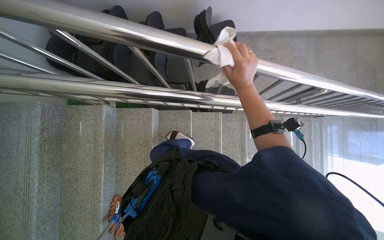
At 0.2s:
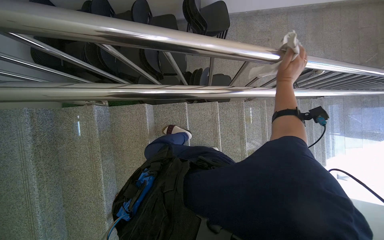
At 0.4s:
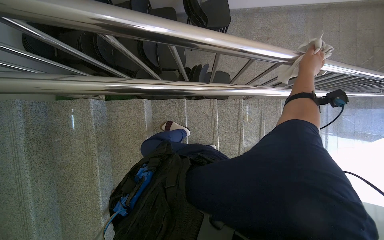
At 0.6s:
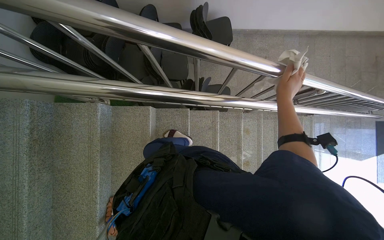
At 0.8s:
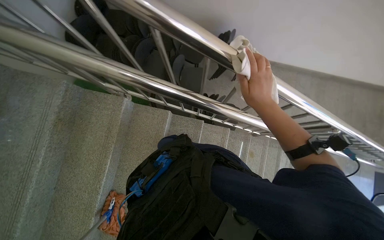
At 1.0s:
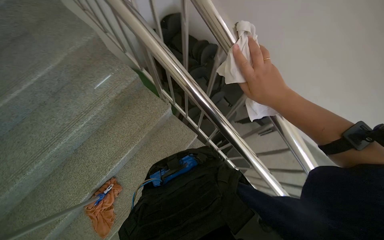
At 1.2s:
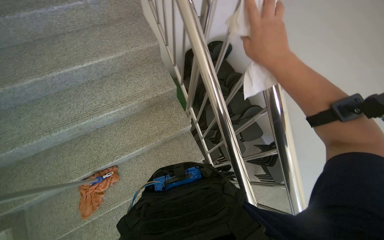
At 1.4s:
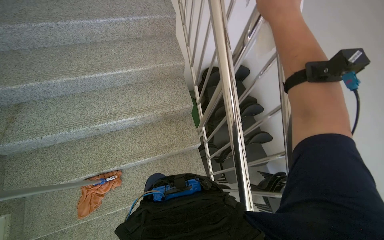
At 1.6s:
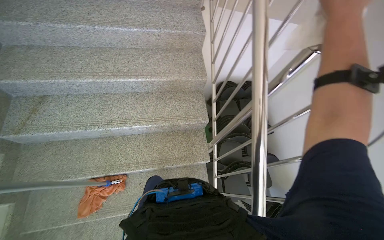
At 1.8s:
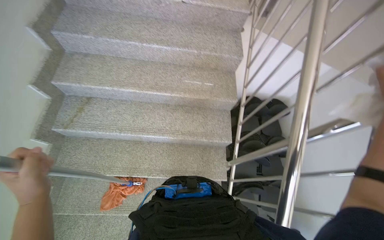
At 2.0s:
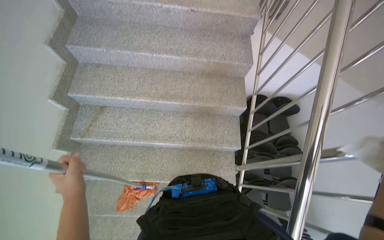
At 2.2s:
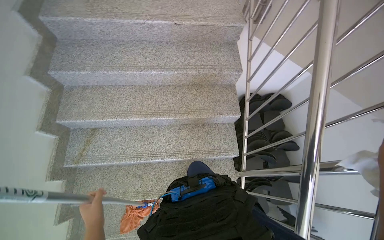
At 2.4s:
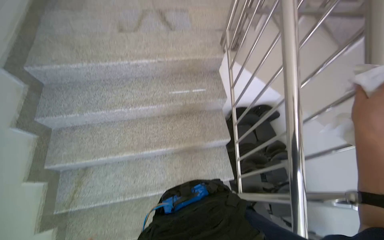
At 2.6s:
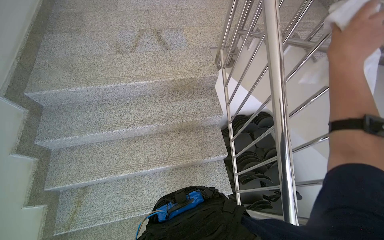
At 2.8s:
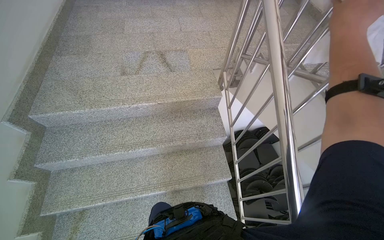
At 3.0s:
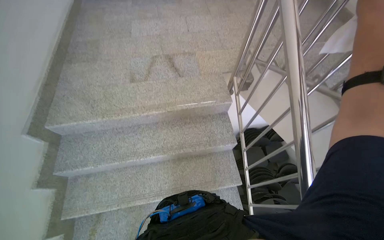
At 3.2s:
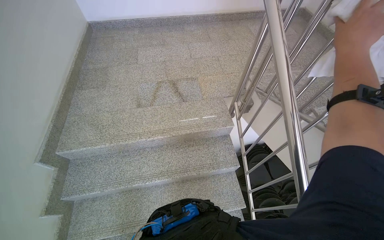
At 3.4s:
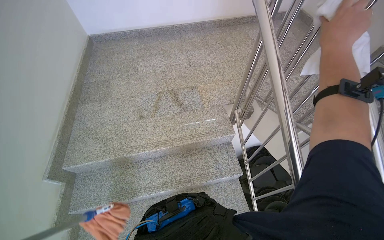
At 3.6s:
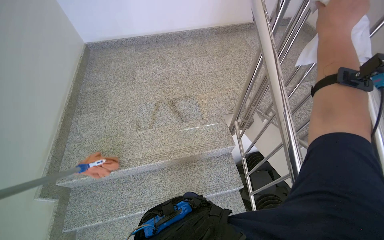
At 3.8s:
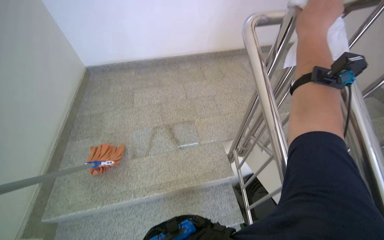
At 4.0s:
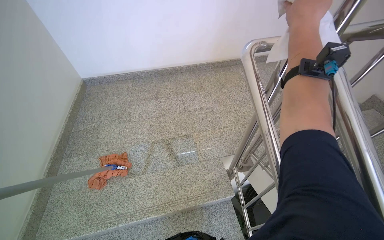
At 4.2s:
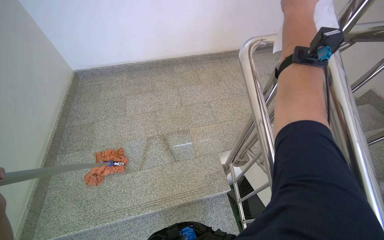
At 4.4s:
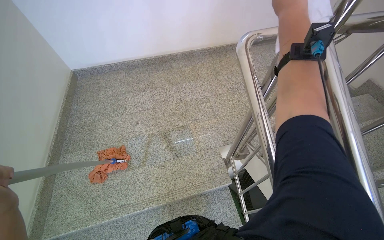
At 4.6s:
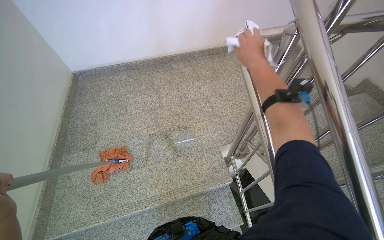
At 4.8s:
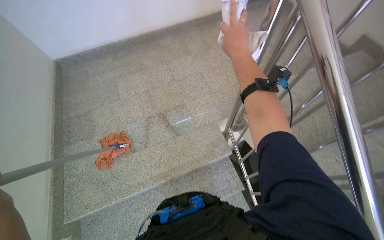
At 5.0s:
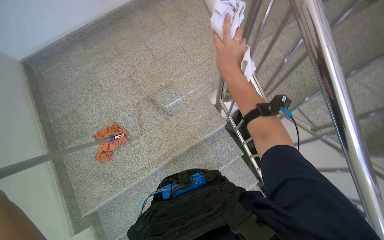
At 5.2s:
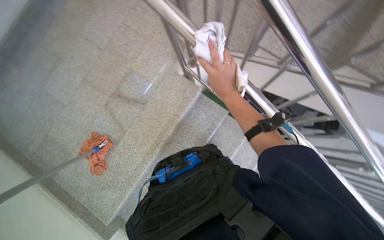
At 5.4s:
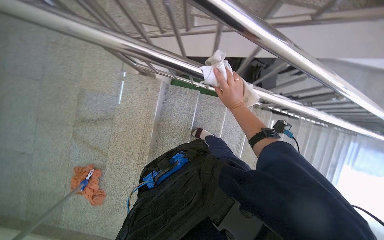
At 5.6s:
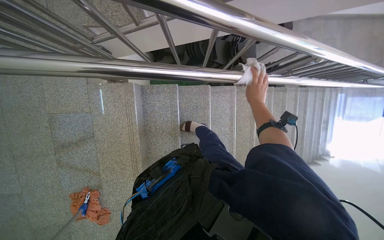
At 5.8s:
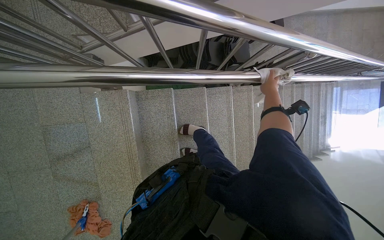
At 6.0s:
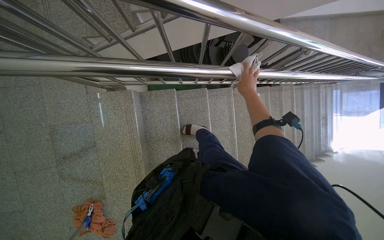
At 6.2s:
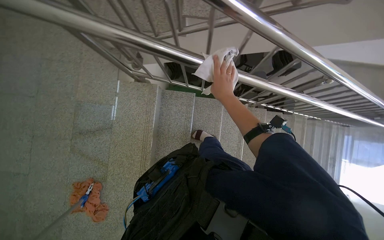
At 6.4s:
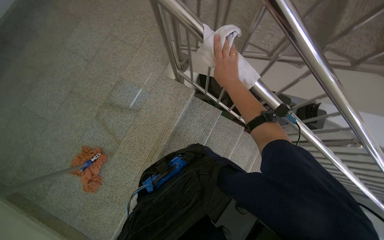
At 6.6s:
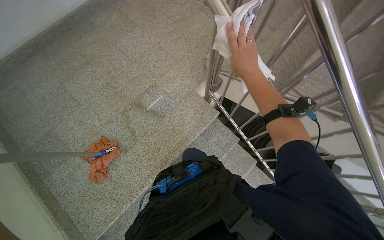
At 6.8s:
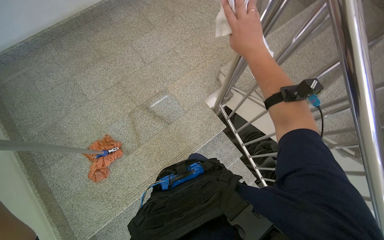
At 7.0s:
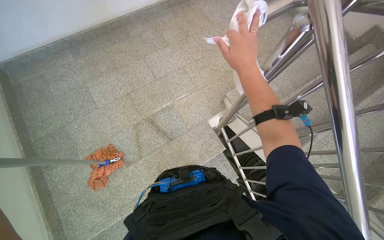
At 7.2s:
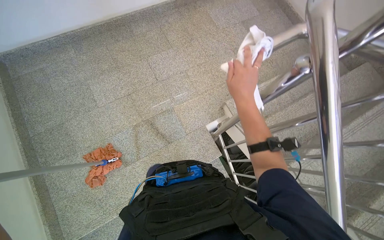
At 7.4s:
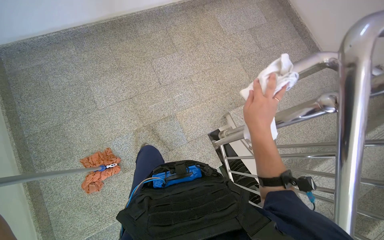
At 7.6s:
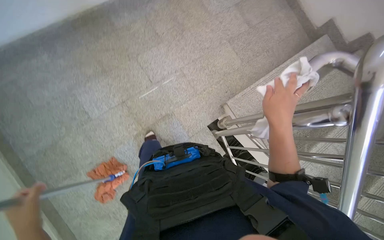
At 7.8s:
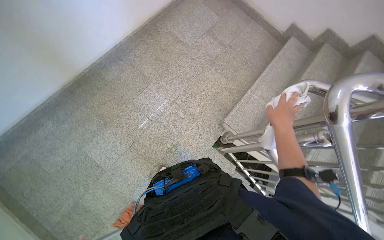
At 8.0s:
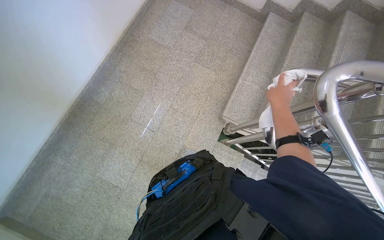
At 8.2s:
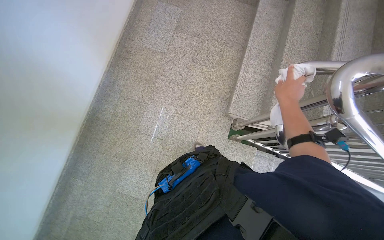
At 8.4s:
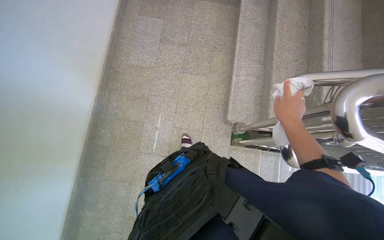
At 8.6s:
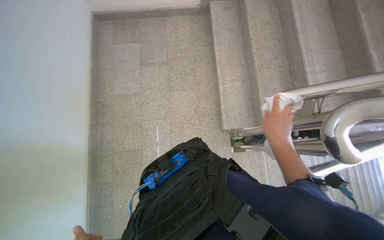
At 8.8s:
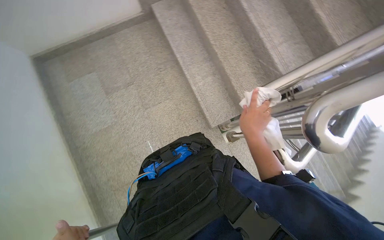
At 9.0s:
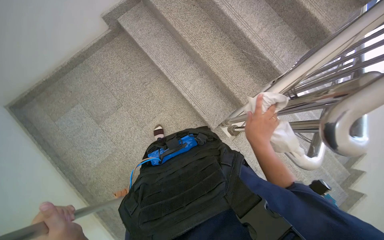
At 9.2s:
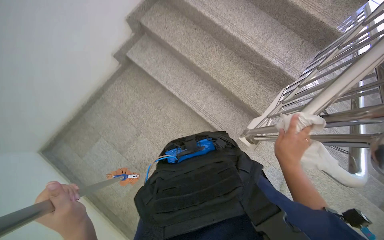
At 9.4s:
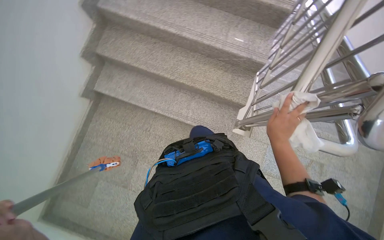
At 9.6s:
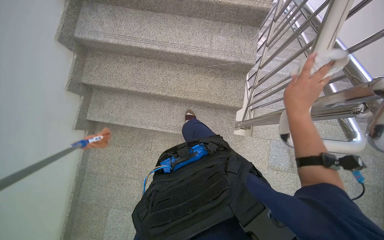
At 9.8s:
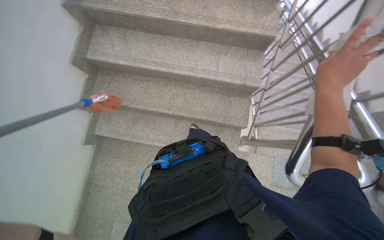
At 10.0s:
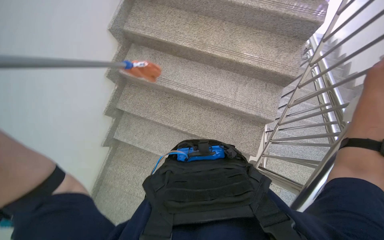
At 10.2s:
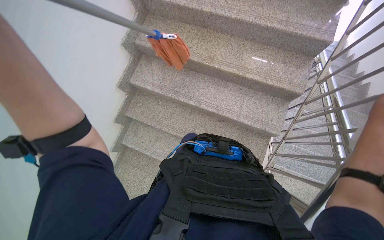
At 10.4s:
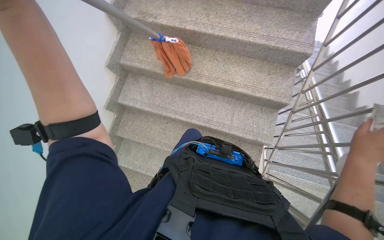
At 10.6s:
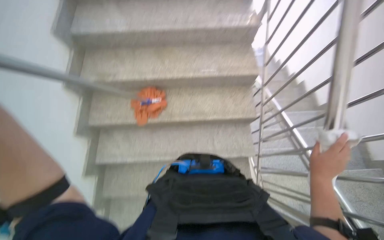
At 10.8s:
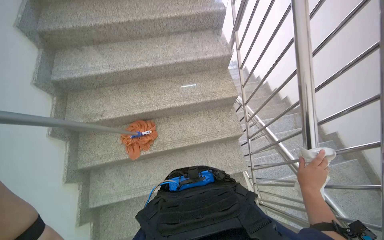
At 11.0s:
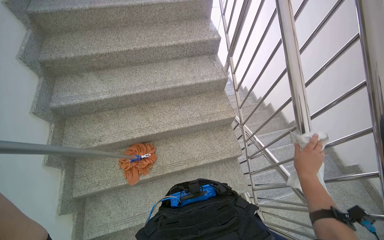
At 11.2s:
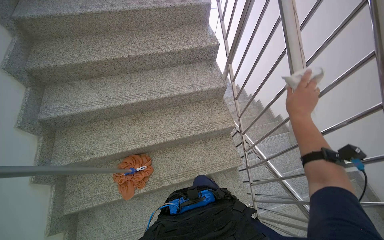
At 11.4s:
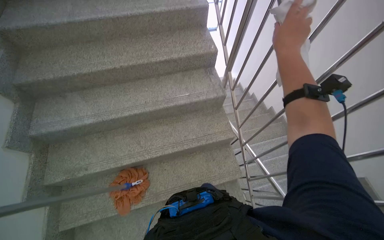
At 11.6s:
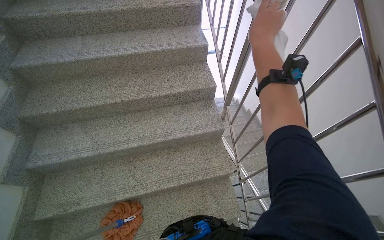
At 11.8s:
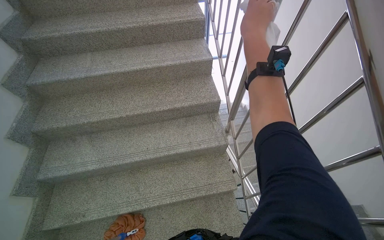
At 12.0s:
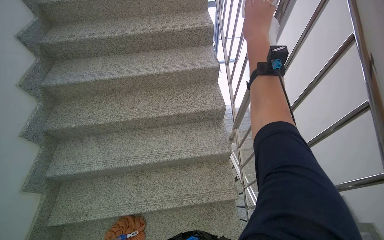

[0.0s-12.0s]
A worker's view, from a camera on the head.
Job: wiping surfaces.
The whole recording: Wiping metal handrail. The worker wipes the metal handrail on the stairs with a cloth.
0.0s to 1.6s: The camera is carried about 60 cm. The view tilts some 25 degrees upward. The scene rotates clockwise by about 80 degrees.
1.6s to 3.0s: The camera is carried some 80 cm.
3.0s to 4.4s: The wearer moves about 60 cm.
4.4s to 6.0s: The head turns to the right by roughly 85 degrees. The camera pitches downward, by roughly 35 degrees.
6.0s to 7.6s: The camera is carried about 80 cm. The scene turns about 65 degrees clockwise in the picture.
7.6s to 9.0s: The head travels approximately 70 cm. Everything in view rotates roughly 95 degrees counterclockwise.
9.0s to 10.4s: The wearer moves roughly 50 cm. The view tilts roughly 15 degrees upward. The scene turns some 30 degrees counterclockwise in the picture.
10.4s to 12.0s: The head travels roughly 80 cm. The view tilts approximately 25 degrees upward.

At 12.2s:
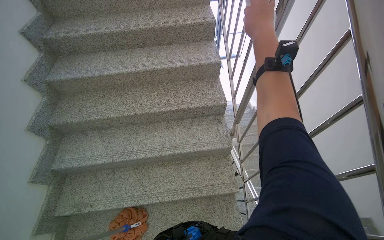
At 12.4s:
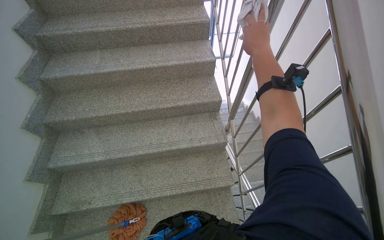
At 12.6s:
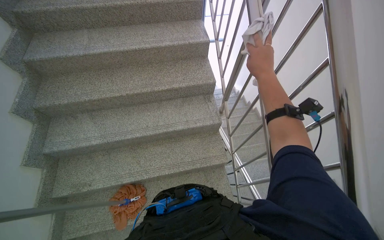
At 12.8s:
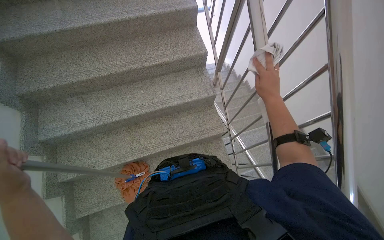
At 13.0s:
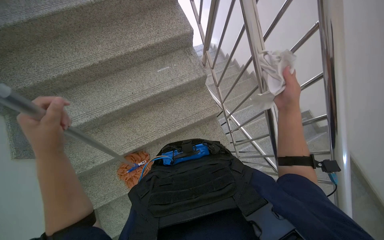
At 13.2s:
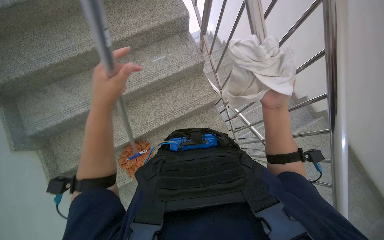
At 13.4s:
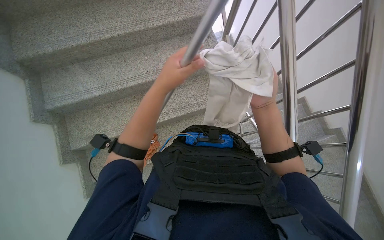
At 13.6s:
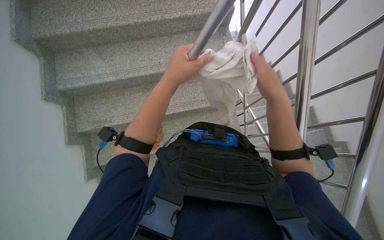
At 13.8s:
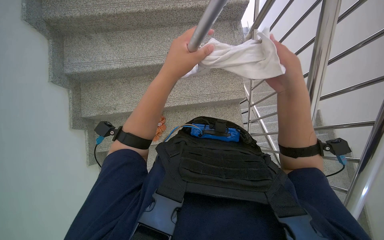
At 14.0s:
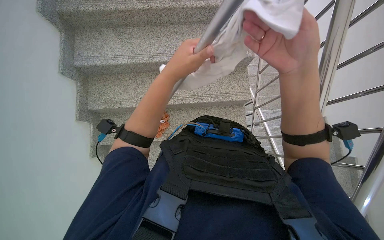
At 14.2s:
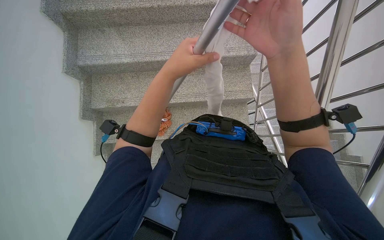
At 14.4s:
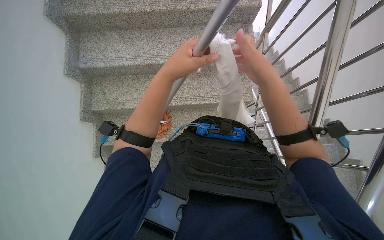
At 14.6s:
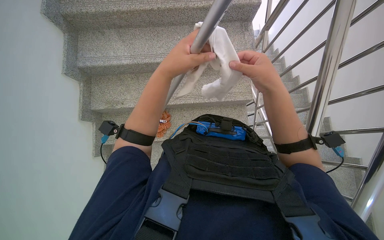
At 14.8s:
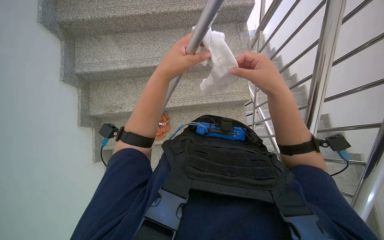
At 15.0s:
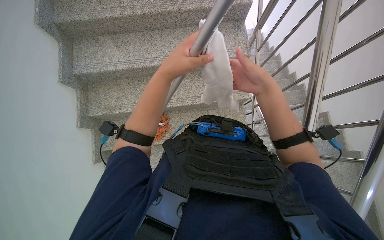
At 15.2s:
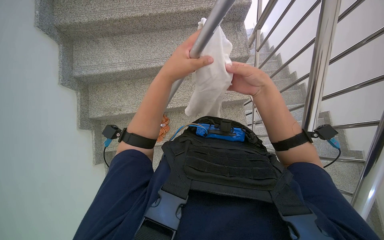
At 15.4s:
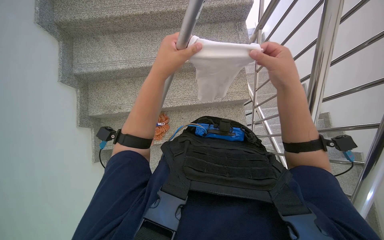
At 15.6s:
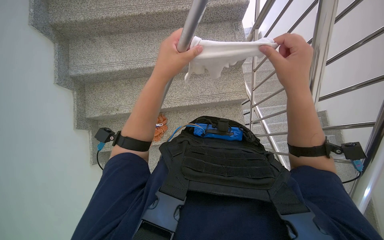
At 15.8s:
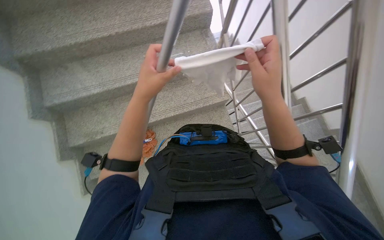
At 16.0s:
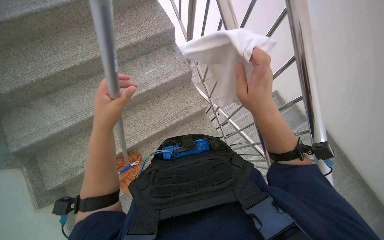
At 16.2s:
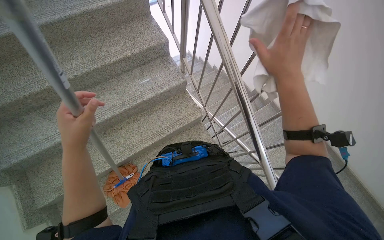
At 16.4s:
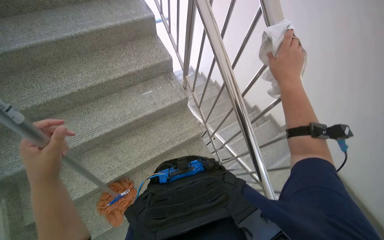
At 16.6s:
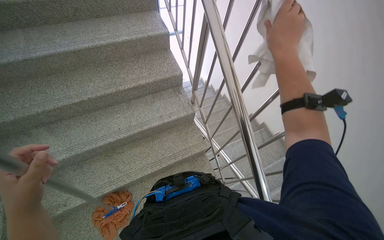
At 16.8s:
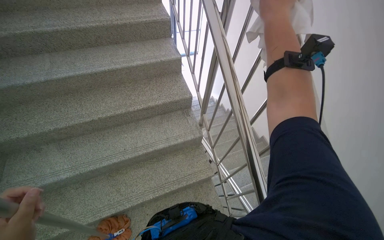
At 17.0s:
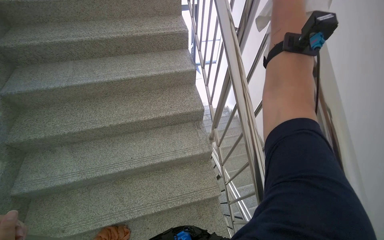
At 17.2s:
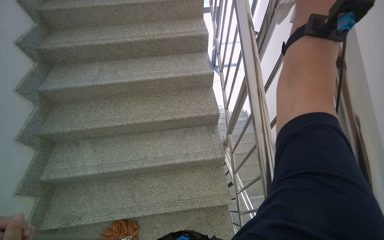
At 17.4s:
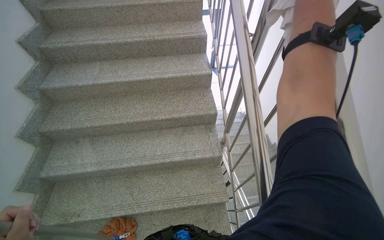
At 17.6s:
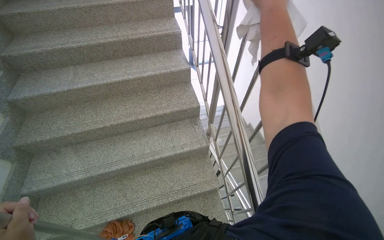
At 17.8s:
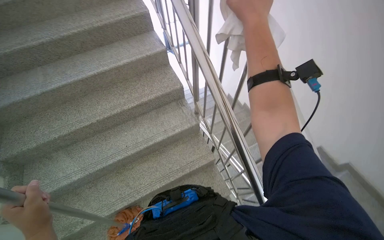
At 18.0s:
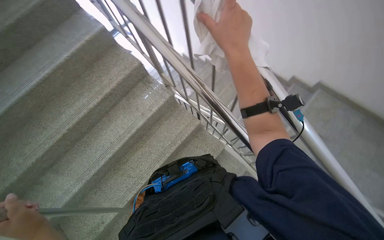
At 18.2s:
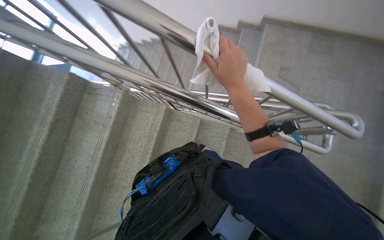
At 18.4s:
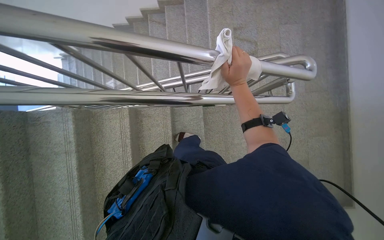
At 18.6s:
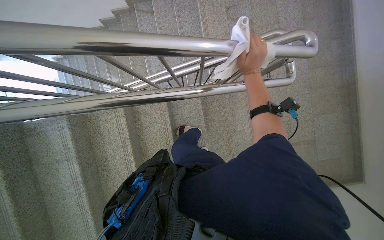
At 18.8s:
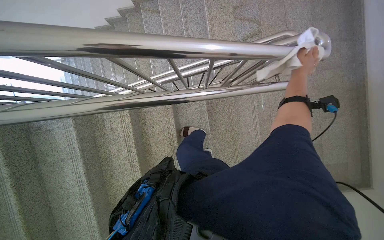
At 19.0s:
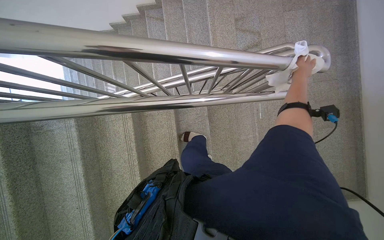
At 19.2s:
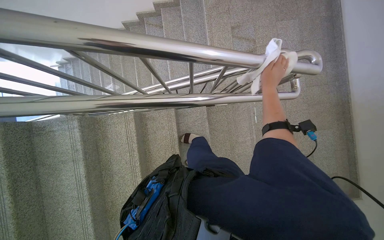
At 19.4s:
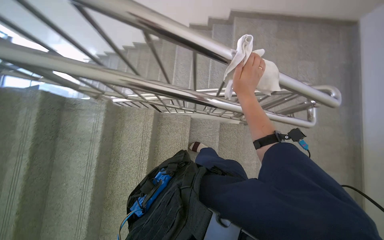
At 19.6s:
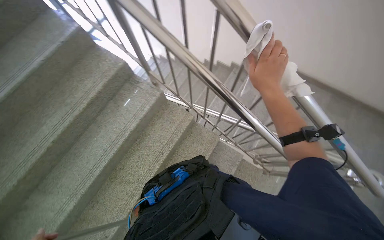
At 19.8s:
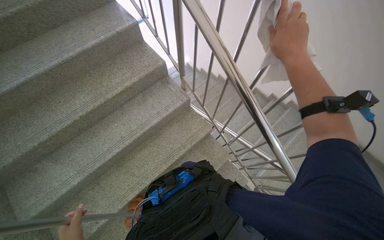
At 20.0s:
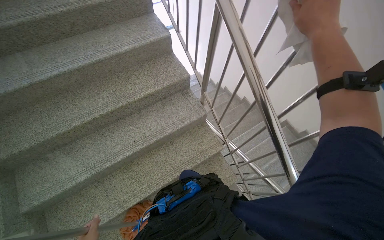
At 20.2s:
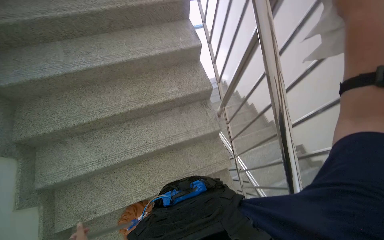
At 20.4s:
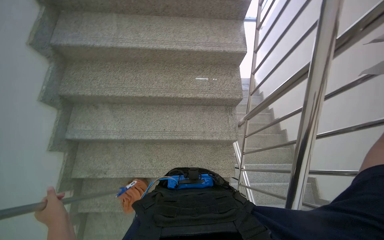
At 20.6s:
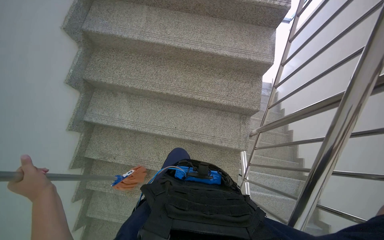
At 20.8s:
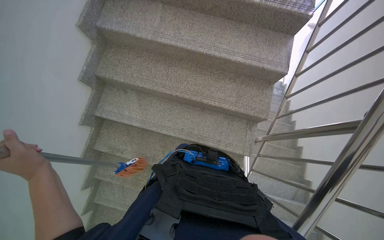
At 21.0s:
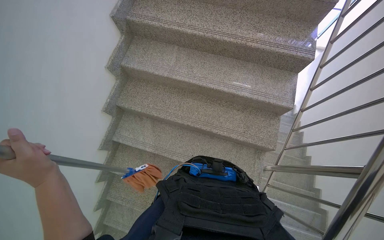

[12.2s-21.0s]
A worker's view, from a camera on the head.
Job: wiping surfaces.
The whole recording: Wiping metal handrail. The worker wipes the metal handrail on the stairs with a cloth.
12.2s to 13.6s: The wearer looks about 25 degrees further downward. The right hand is displaced down the picture by approximately 50 cm.
13.6s to 15.2s: The right hand goes nearer to the camera and returns, approximately 10 cm each way.
15.2s to 16.6s: The wearer looks roughly 20 degrees further upward. The right hand moves up the picture, some 20 cm.
16.6s to 18.0s: Everything in view rotates some 25 degrees counterclockwise.
19.6s to 21.0s: The camera travels about 60 cm. The head turns to the left by roughly 75 degrees.
